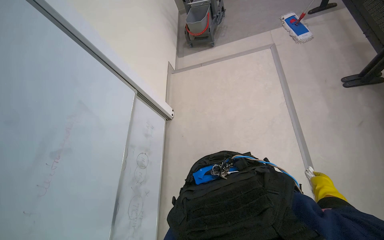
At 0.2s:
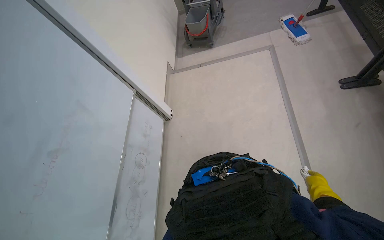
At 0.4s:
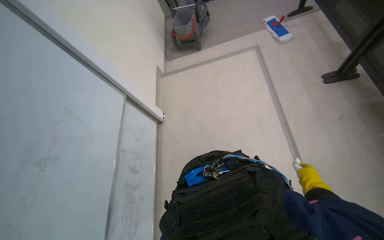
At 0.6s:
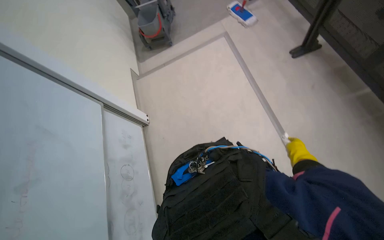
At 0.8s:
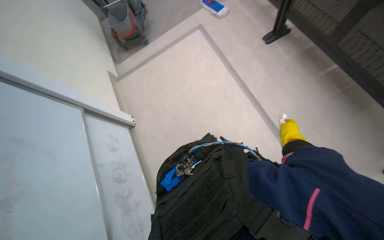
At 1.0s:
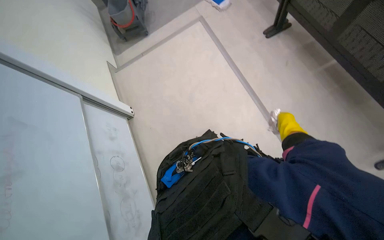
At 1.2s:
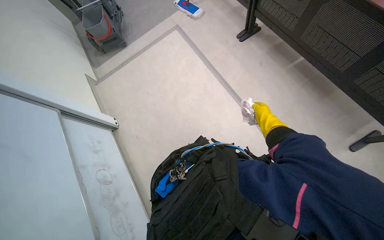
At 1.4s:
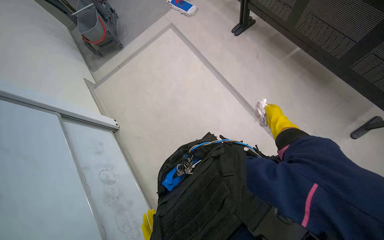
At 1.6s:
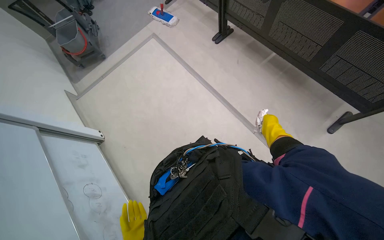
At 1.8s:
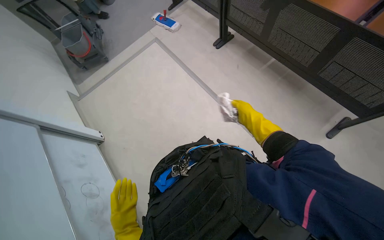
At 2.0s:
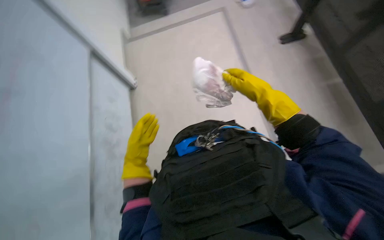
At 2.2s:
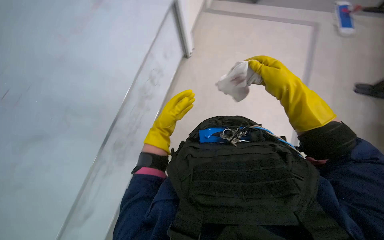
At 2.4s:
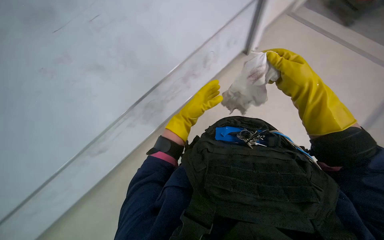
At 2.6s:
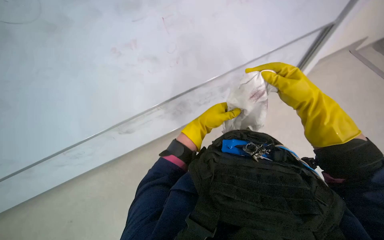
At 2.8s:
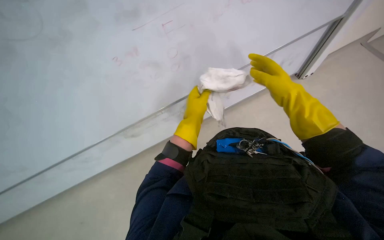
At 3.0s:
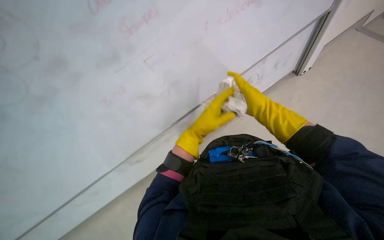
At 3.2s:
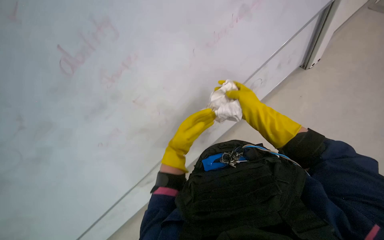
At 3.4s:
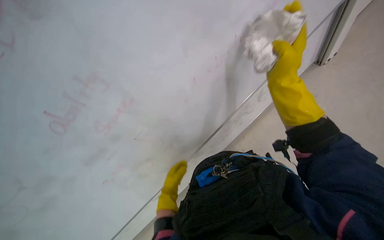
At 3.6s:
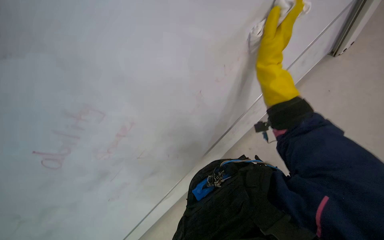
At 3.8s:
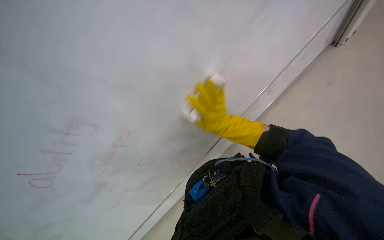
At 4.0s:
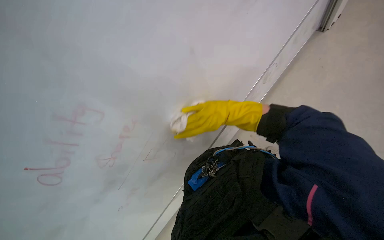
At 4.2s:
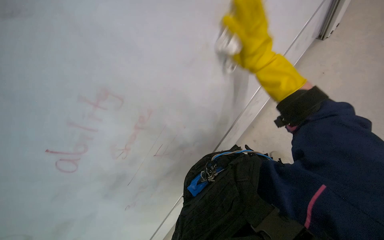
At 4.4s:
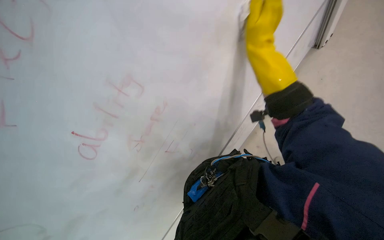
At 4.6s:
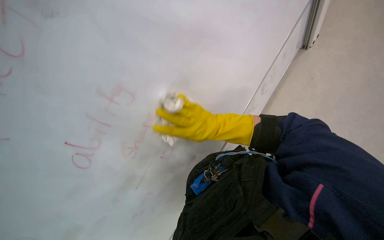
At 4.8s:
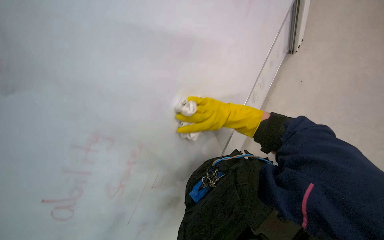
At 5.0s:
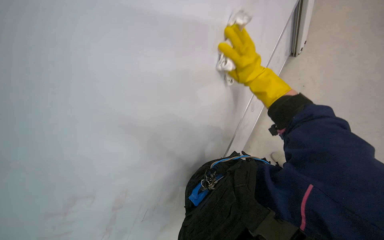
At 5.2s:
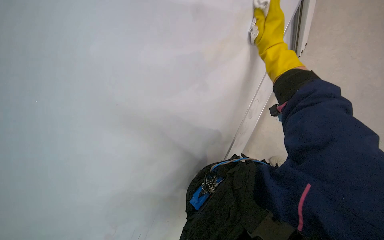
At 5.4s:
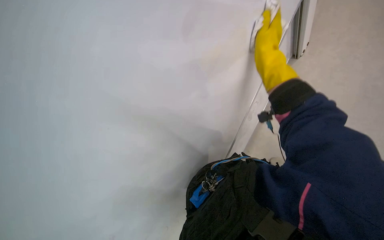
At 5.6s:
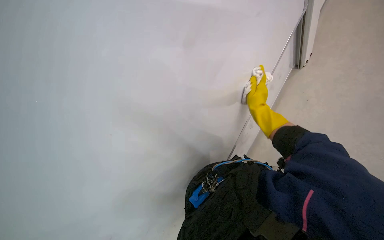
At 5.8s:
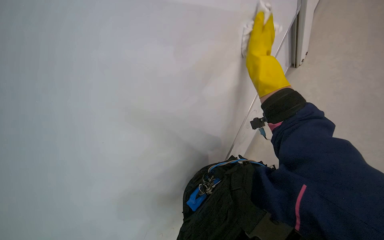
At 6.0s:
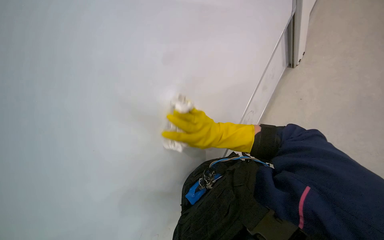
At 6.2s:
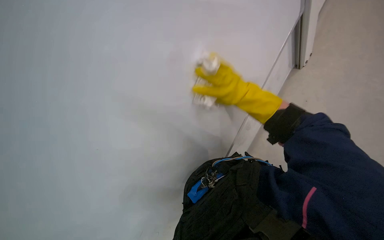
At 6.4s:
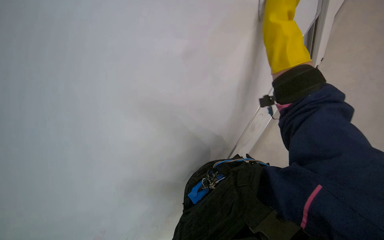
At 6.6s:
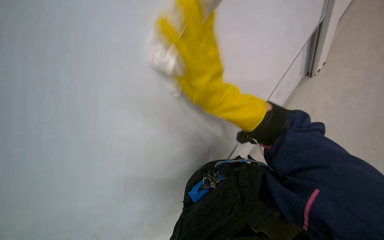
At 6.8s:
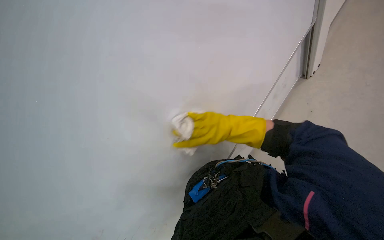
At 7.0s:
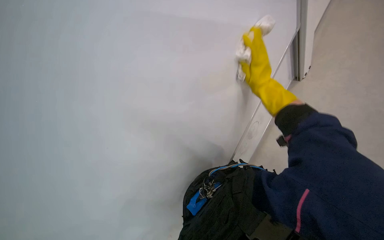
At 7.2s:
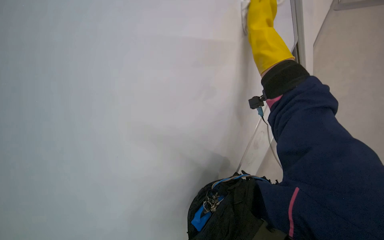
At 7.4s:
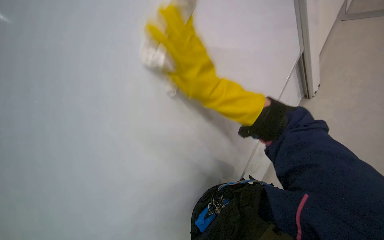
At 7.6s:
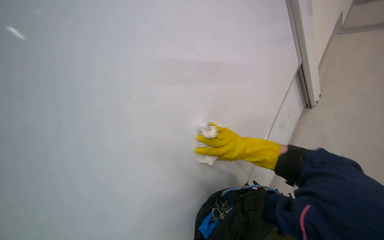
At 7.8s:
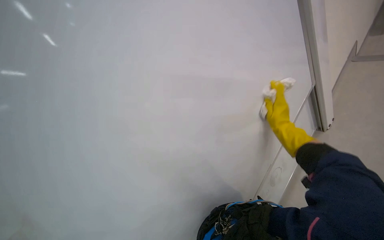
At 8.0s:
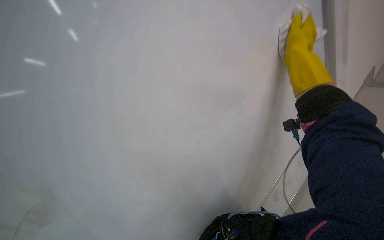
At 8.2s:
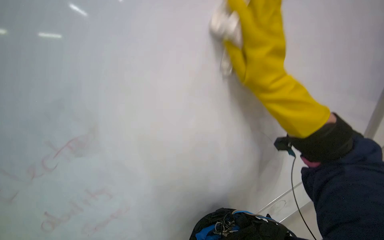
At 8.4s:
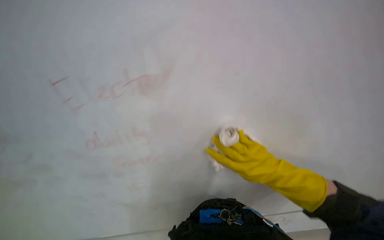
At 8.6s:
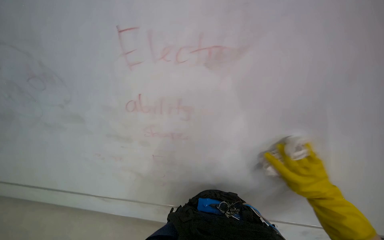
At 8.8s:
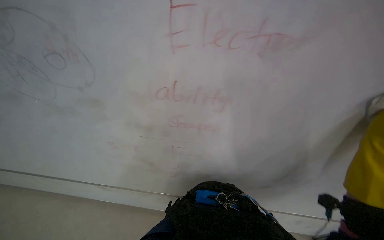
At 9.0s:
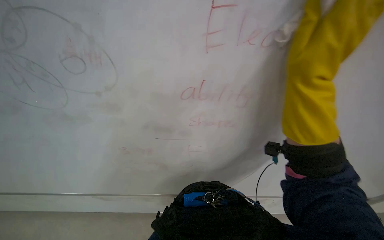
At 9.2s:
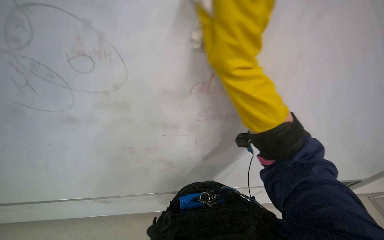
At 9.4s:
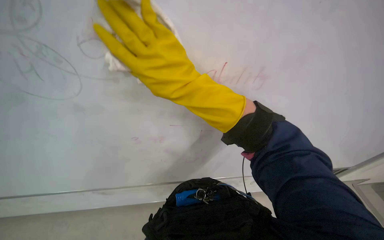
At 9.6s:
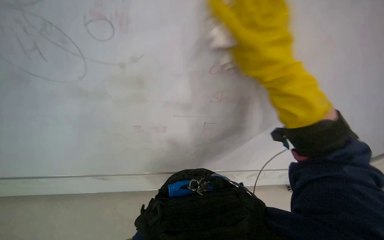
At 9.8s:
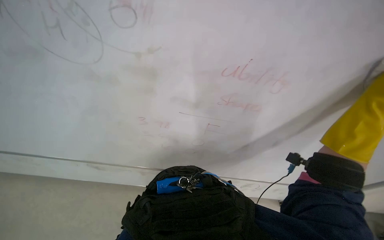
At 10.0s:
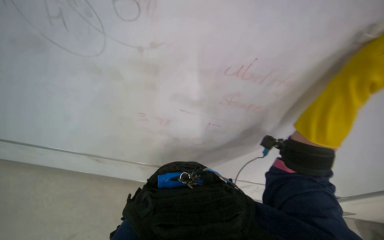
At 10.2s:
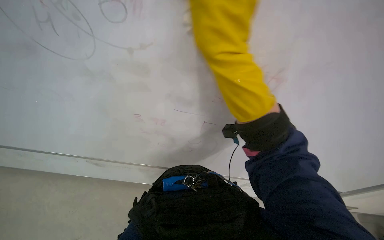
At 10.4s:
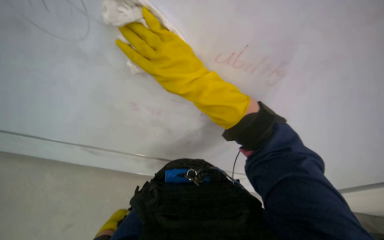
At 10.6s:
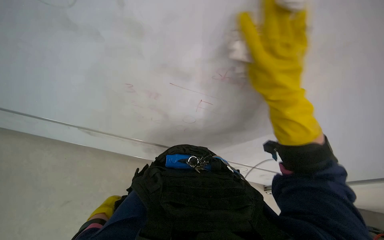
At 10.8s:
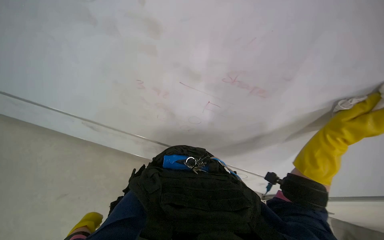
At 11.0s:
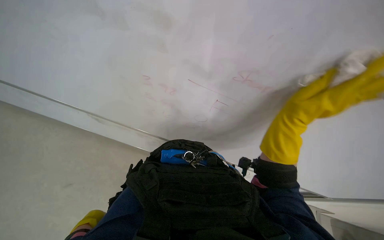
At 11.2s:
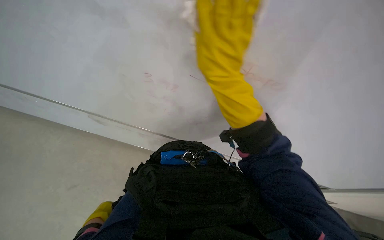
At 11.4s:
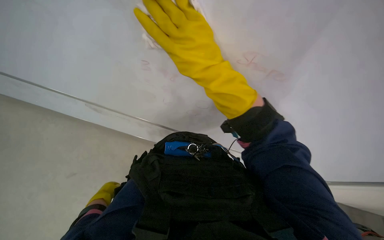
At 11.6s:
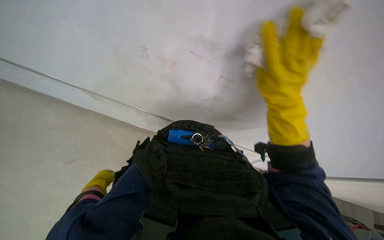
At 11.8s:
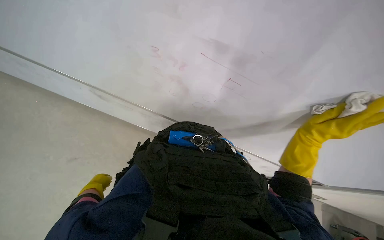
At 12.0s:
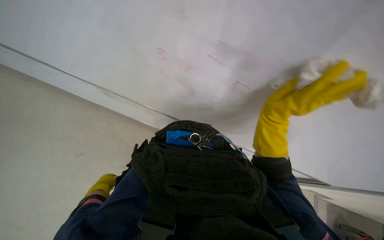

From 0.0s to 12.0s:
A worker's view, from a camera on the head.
Job: wiping surfaces.
The whole recording: Wiping whiteboard. The worker wipes the whiteboard clean with a cloth.
From 0.0s to 1.6s: The wearer looks roughly 40 degrees further to the right.
From 1.6s to 3.0s: The head turns to the left by some 20 degrees.
From 3.0s to 4.4s: The right hand goes about 10 cm to the left.
From 4.4s to 6.0s: The right hand goes up and down the picture, roughly 20 cm each way, reversing 3 times.
From 6.0s to 7.6s: The wearer looks roughly 15 degrees further upward.
From 7.6s to 9.0s: Everything in view rotates roughly 30 degrees clockwise.

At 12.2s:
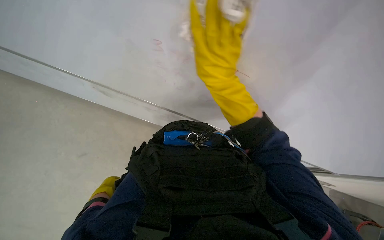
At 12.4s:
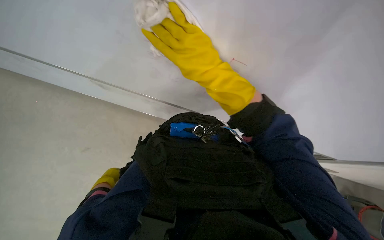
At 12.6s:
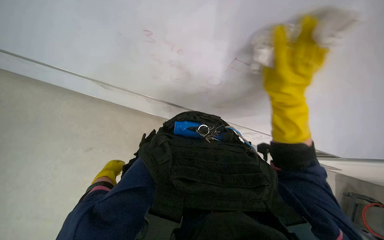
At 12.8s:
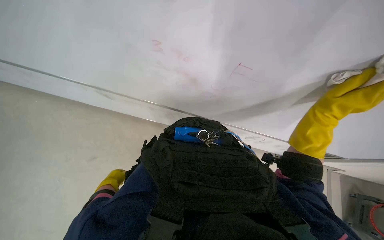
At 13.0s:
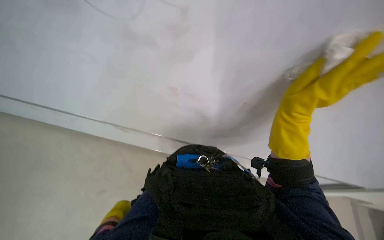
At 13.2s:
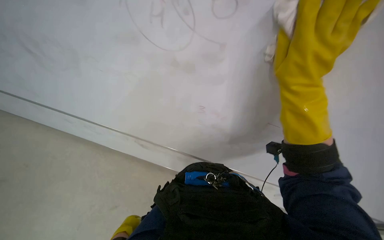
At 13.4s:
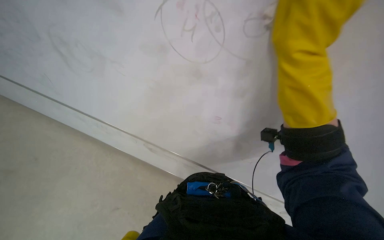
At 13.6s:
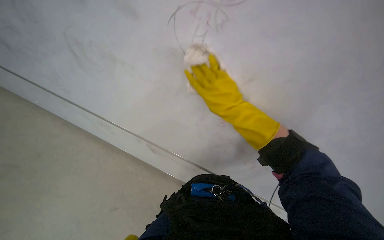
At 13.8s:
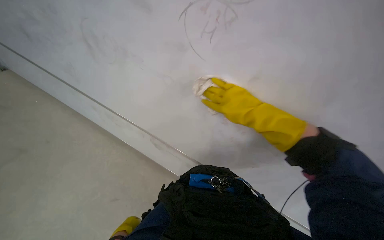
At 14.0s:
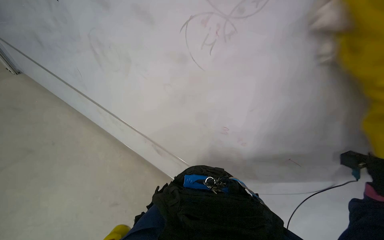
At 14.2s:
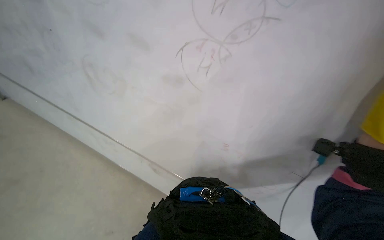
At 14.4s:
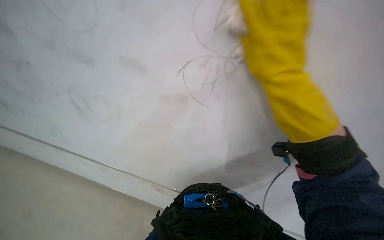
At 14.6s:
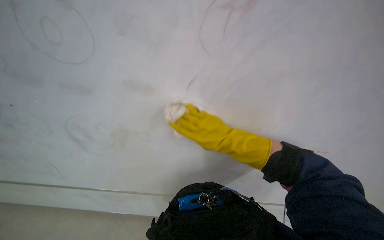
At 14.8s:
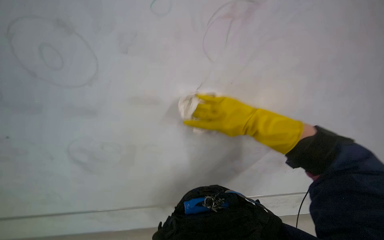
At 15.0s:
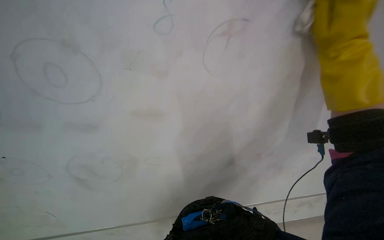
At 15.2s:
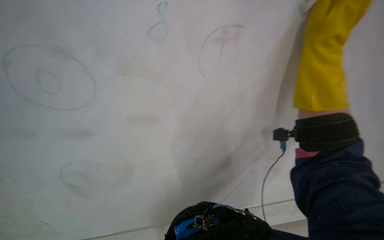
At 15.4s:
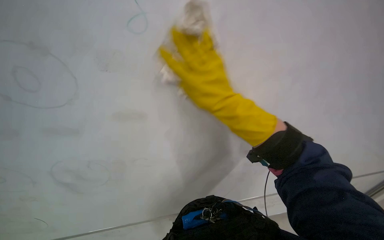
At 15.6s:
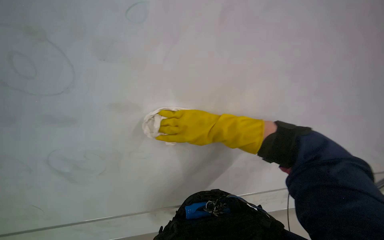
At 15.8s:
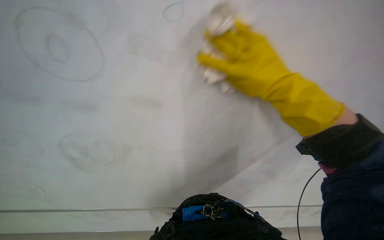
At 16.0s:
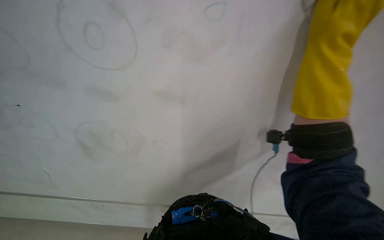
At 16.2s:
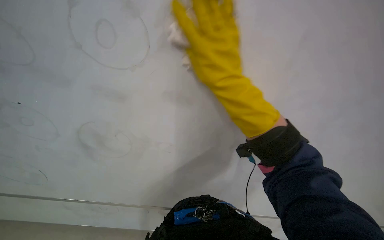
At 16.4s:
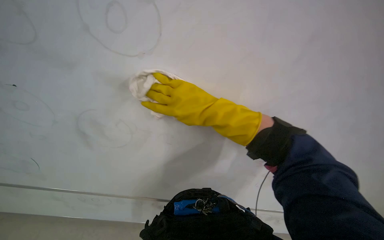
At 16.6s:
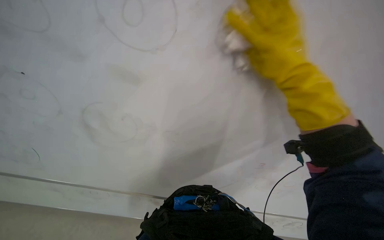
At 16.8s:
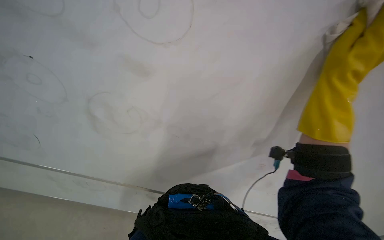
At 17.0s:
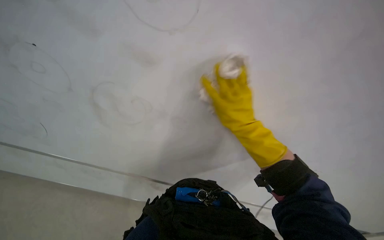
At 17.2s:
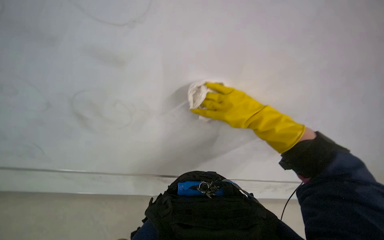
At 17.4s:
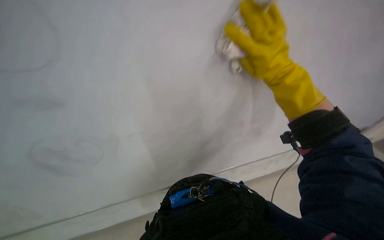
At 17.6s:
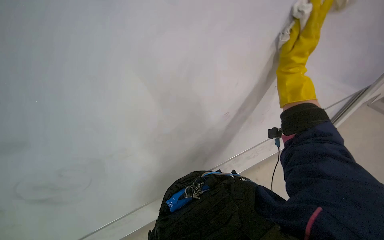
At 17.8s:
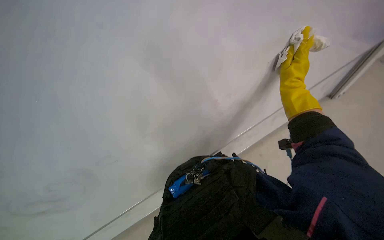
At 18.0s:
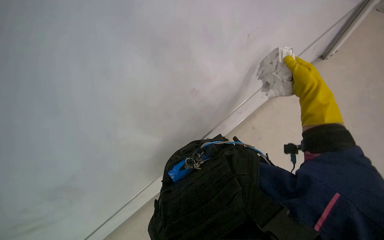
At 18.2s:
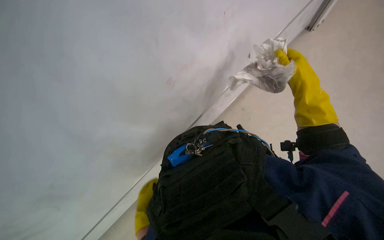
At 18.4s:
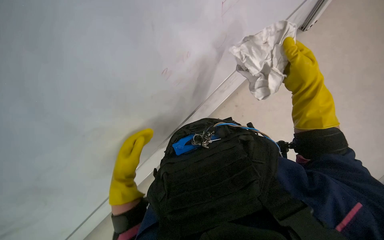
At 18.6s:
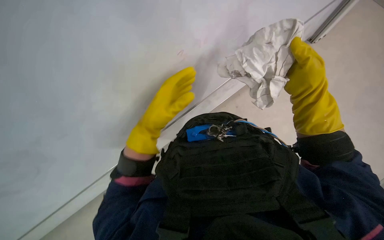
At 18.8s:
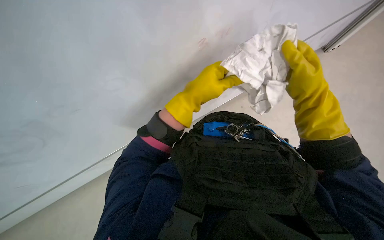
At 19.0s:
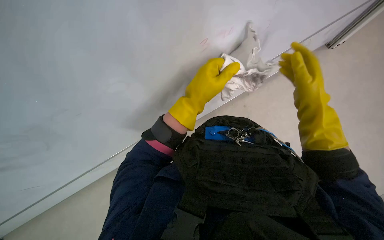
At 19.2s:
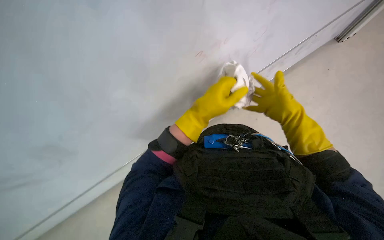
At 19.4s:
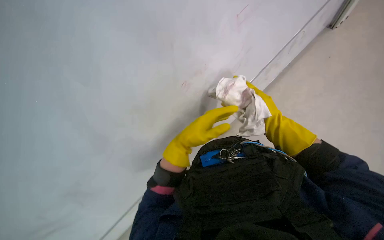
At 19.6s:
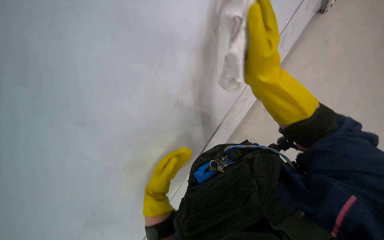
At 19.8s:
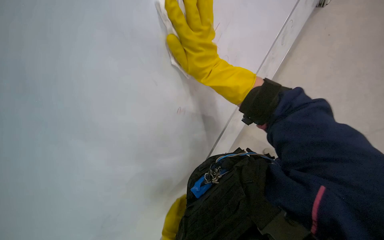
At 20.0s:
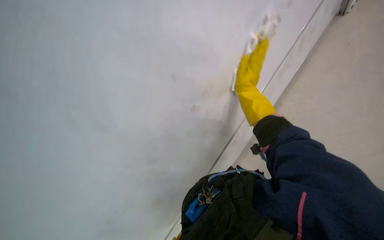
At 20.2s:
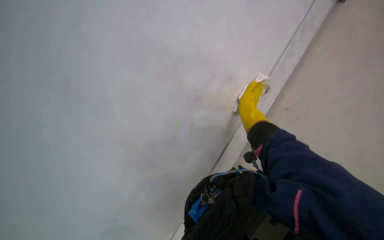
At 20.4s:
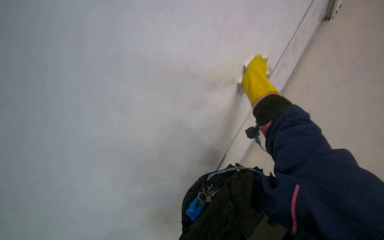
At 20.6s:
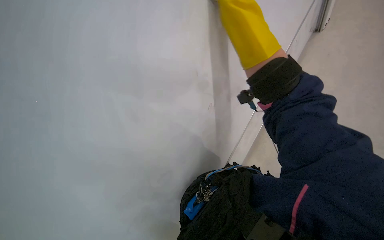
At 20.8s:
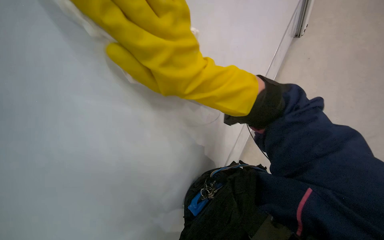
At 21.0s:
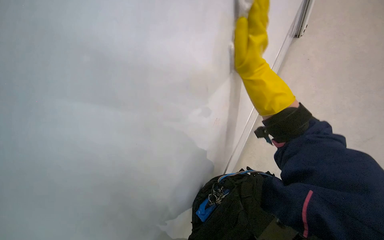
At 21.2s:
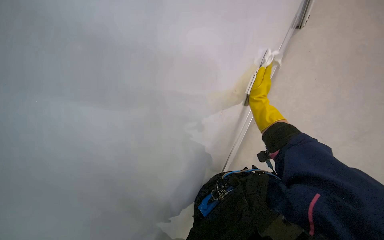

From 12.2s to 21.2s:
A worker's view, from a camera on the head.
Job: wiping surfaces.
The whole recording: Wiping whiteboard. The worker wipes the whiteboard clean with a cloth.
From 12.2s to 13.8s: The view tilts roughly 20 degrees upward. The right hand is displaced nearer to the camera and to the right by some 20 cm.
From 13.8s to 15.2s: The camera pitches upward, by about 20 degrees.
From 15.2s to 16.6s: The right hand is displaced nearer to the camera by about 15 cm.
From 16.6s to 18.2s: The scene turns some 30 degrees counterclockwise in the picture.
From 18.2s to 19.8s: The view tilts approximately 15 degrees downward. The right hand heads to the left and nearer to the camera, covering approximately 25 cm.
From 19.8s to 21.2s: The right hand goes nearer and farther, some 20 cm each way, reversing 3 times.
